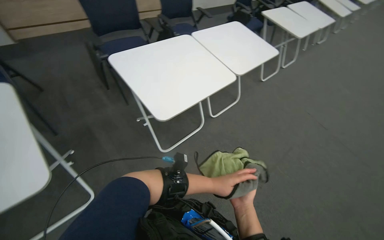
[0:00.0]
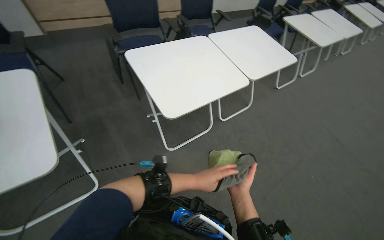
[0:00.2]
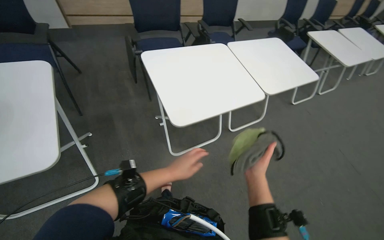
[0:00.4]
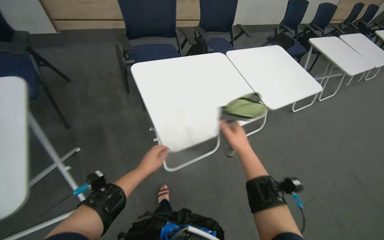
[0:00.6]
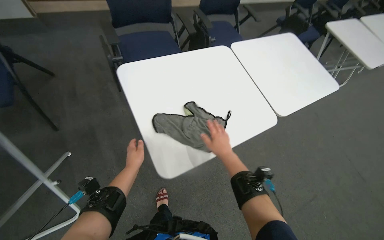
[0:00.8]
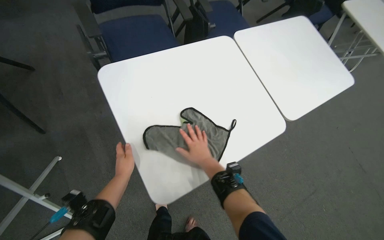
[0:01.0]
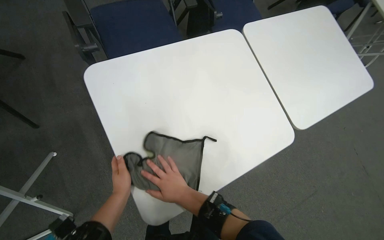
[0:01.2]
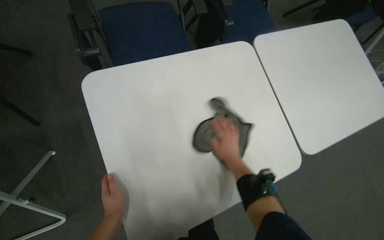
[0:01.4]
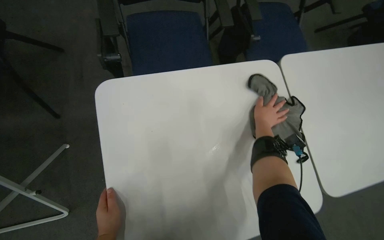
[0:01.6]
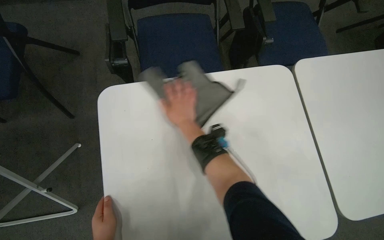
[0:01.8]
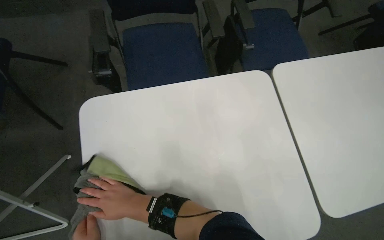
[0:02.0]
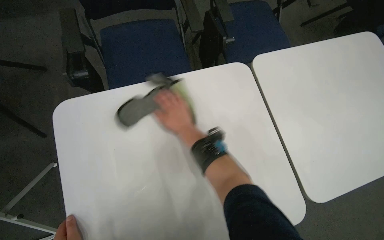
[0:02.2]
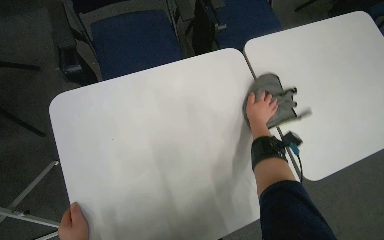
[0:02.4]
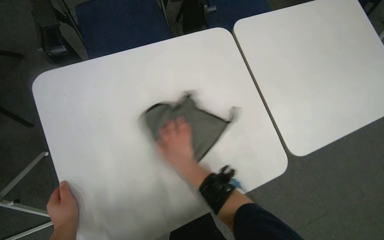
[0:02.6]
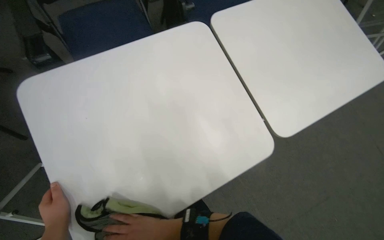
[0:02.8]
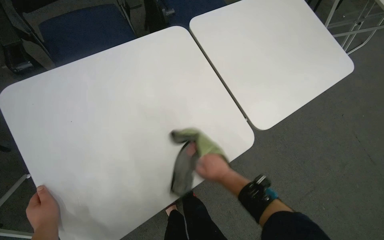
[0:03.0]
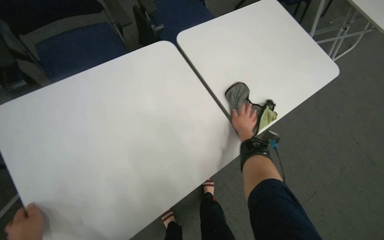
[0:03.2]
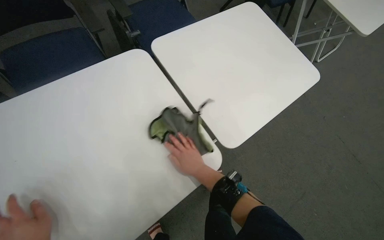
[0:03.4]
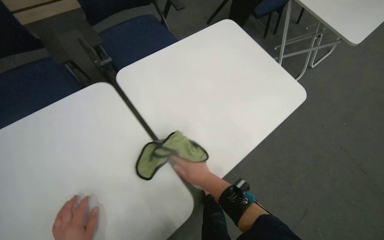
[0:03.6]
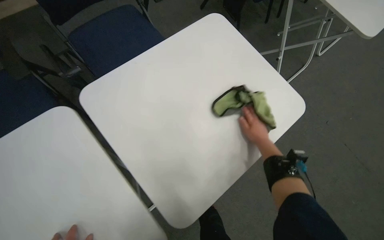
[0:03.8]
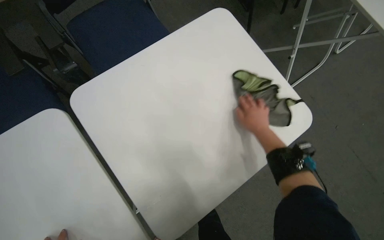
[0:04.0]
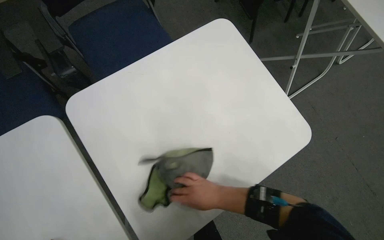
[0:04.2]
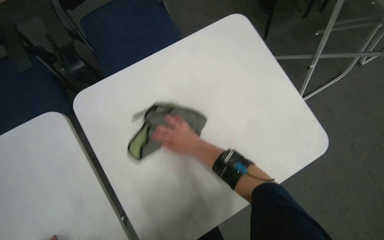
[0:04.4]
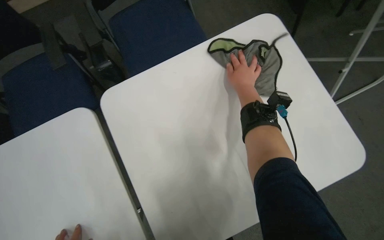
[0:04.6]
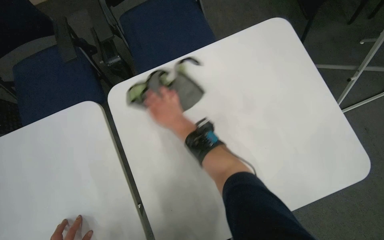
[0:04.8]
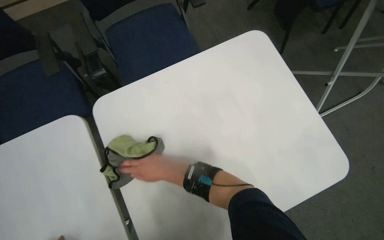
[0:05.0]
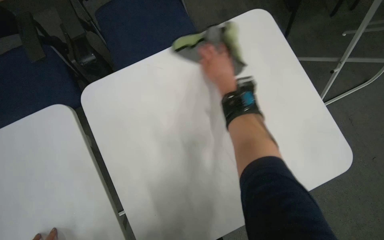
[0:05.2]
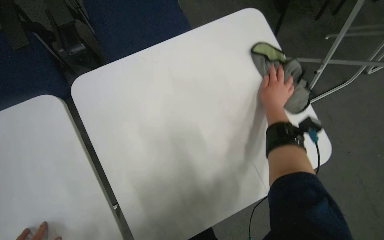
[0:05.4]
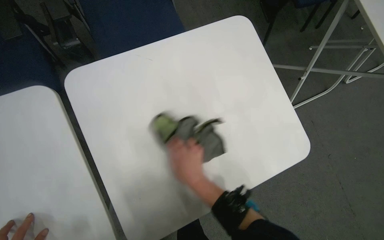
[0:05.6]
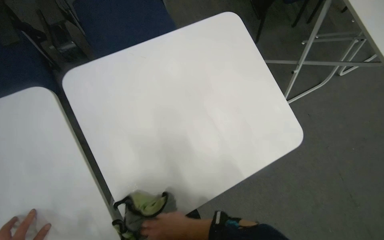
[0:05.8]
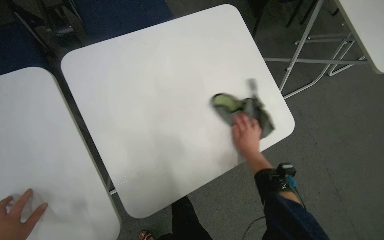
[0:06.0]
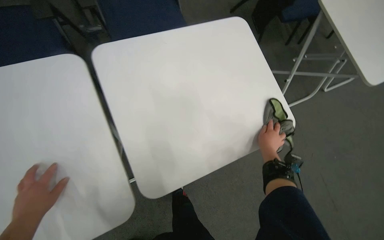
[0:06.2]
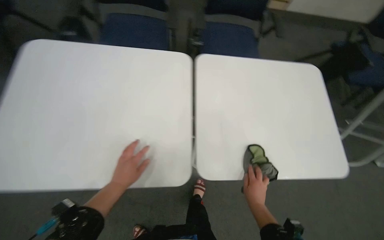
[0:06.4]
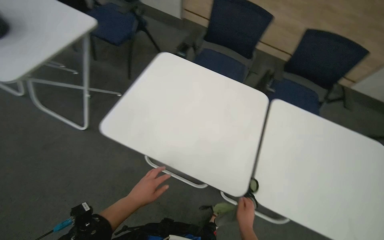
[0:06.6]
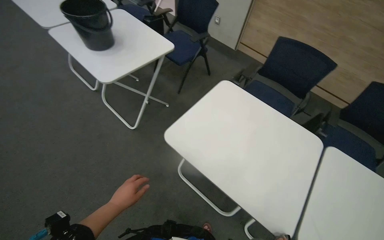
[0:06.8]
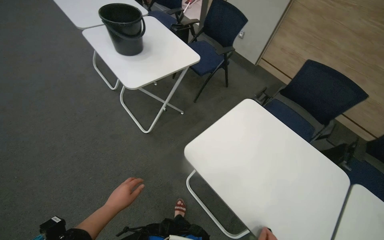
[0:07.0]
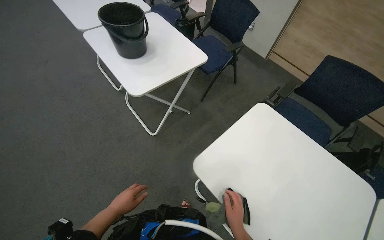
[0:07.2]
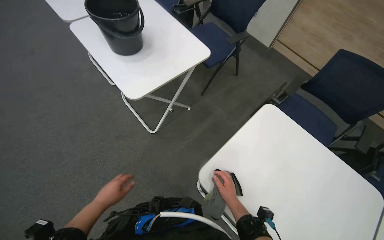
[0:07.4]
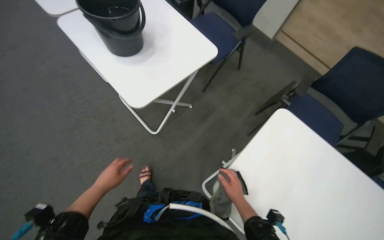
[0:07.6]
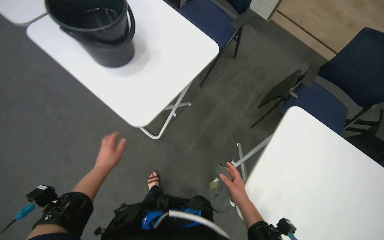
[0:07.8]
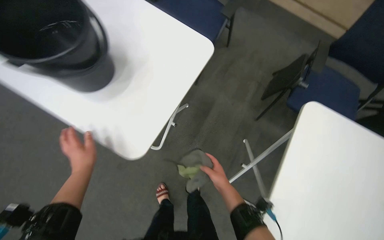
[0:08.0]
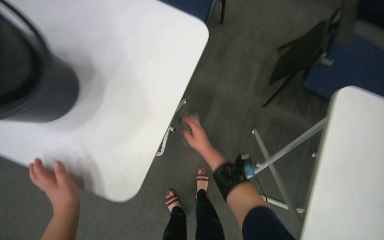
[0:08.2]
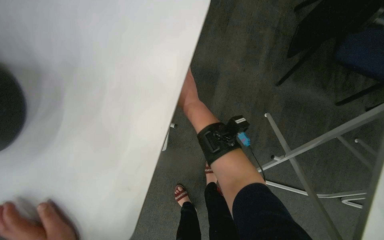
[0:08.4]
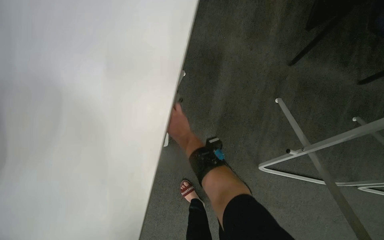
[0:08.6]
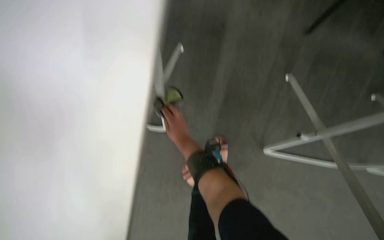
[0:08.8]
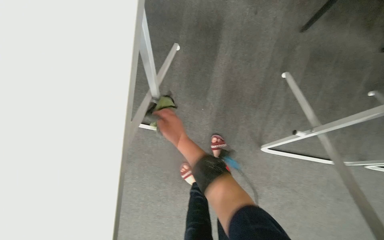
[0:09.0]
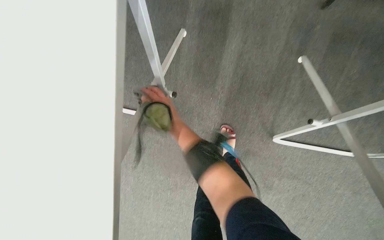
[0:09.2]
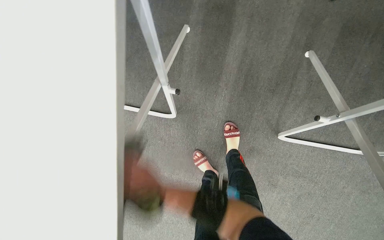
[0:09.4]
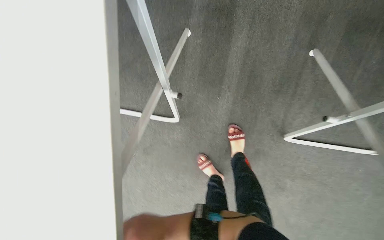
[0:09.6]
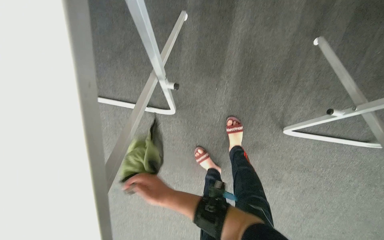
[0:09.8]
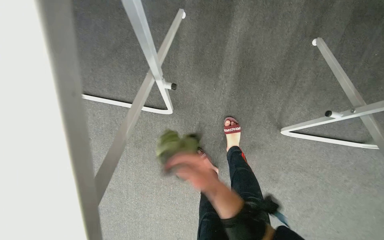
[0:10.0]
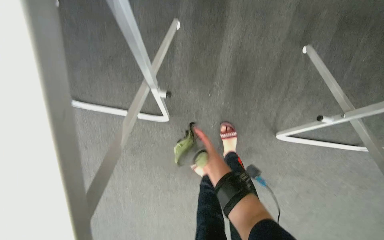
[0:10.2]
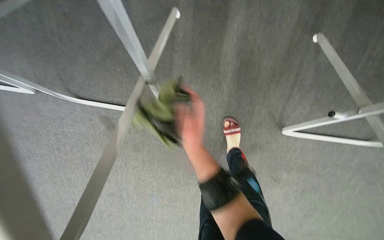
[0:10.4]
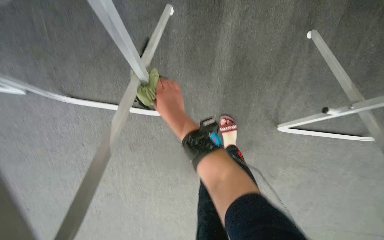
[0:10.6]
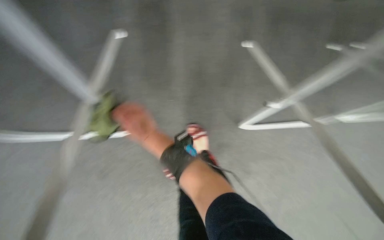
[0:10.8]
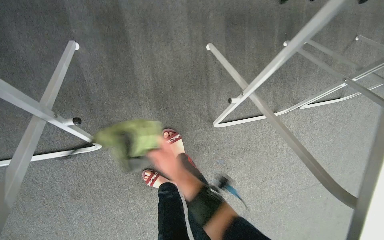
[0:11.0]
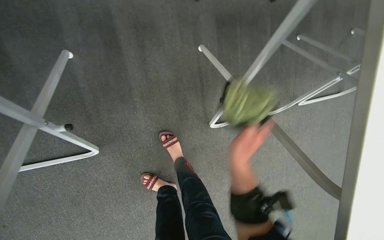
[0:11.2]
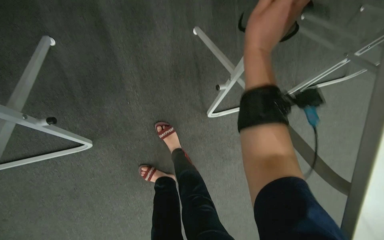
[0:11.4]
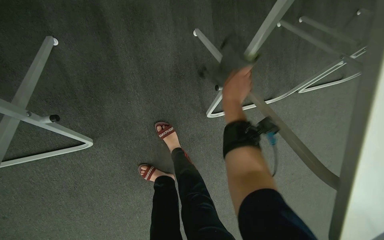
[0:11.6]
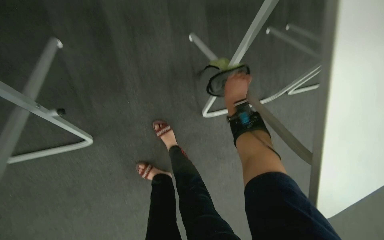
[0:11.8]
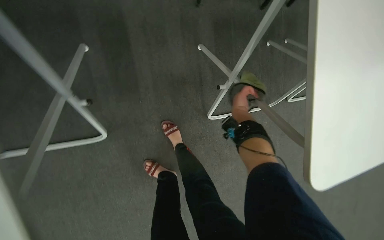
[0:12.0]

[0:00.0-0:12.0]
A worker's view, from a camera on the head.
Job: wiping surfaces.
The whole recording: Wiping conference room tables and chairs. The worker wipes down tables and chairs in the conference room, periodically rinsing the cloth.
0:03.0 to 0:04.4: The head travels roughly 70 cm.
0:04.4 to 0:06.0: The right hand is displaced to the right by approximately 25 cm, and travels up the picture and back again, about 25 cm each way.
0:06.0 to 0:07.6: The wearer moves about 70 cm. The wearer's head swings approximately 70 degrees to the left. The wearer looks some 30 degrees further upward.
0:07.6 to 0:09.0: The wearer moves about 50 cm. The view tips downward by roughly 25 degrees. The scene rotates counterclockwise by about 35 degrees.

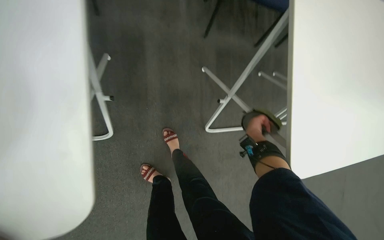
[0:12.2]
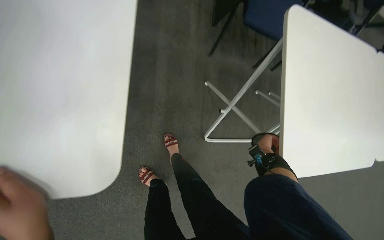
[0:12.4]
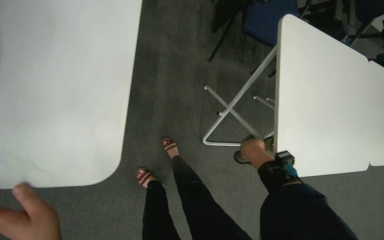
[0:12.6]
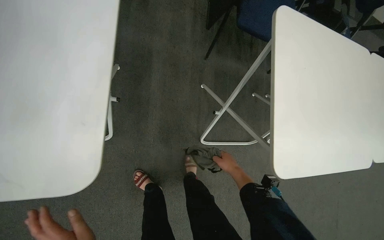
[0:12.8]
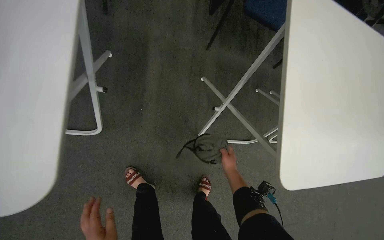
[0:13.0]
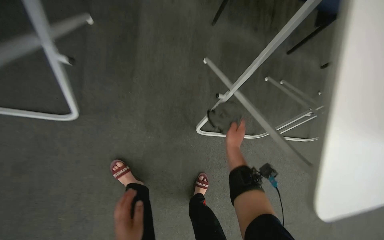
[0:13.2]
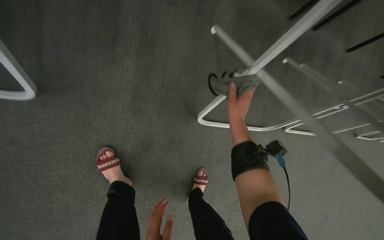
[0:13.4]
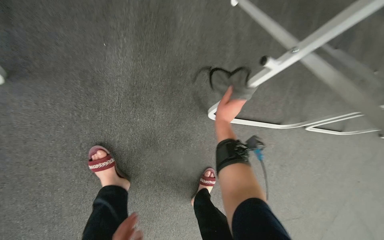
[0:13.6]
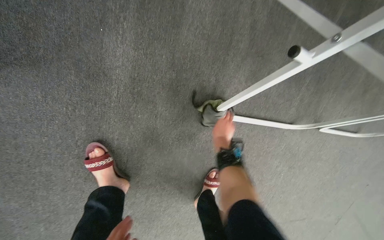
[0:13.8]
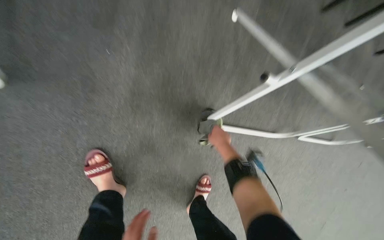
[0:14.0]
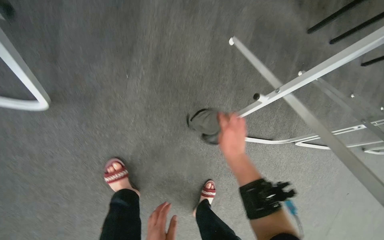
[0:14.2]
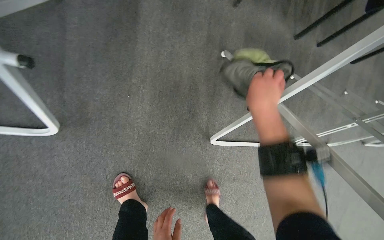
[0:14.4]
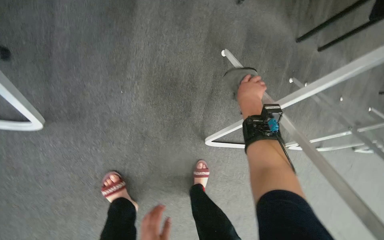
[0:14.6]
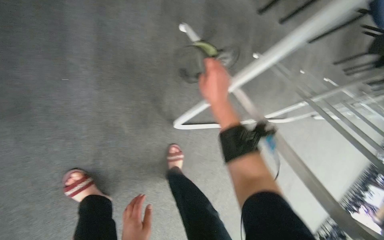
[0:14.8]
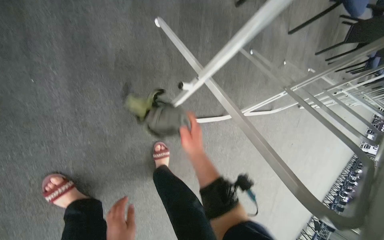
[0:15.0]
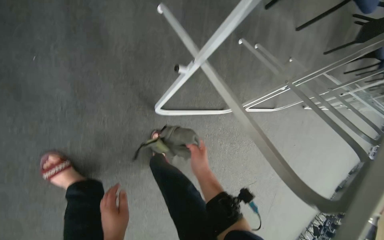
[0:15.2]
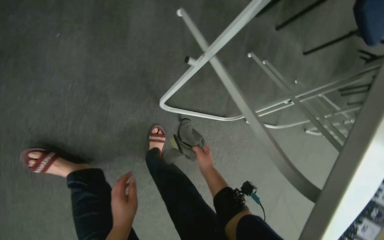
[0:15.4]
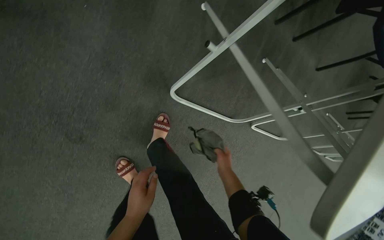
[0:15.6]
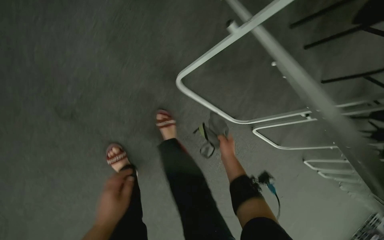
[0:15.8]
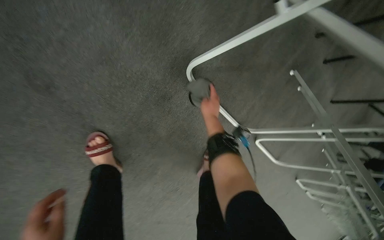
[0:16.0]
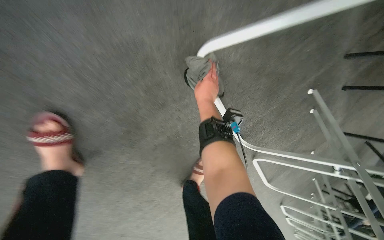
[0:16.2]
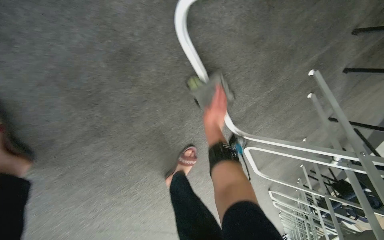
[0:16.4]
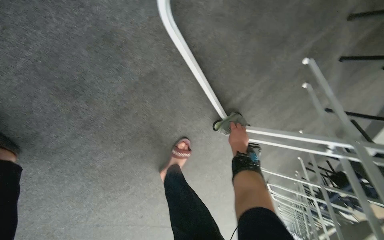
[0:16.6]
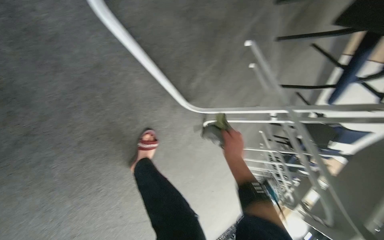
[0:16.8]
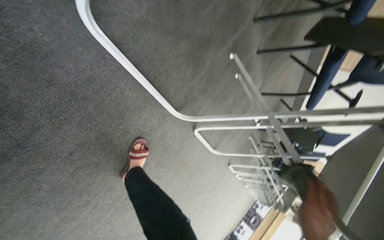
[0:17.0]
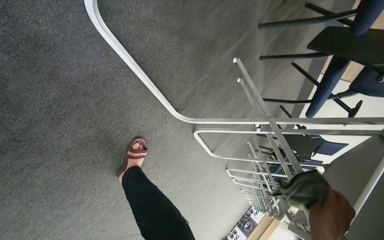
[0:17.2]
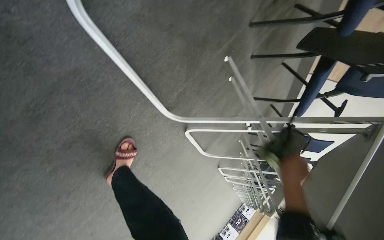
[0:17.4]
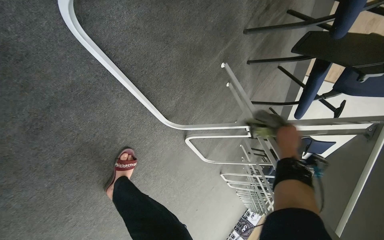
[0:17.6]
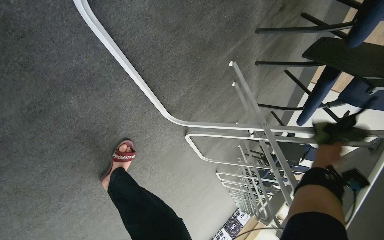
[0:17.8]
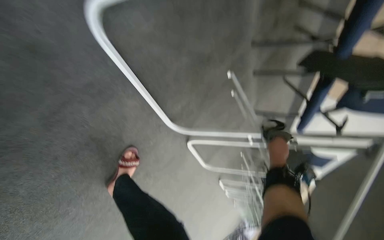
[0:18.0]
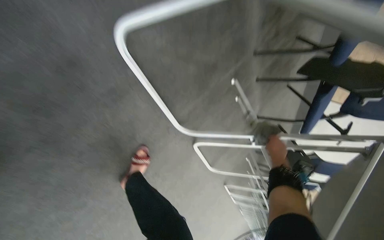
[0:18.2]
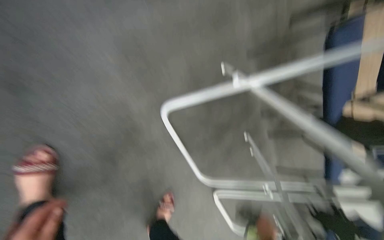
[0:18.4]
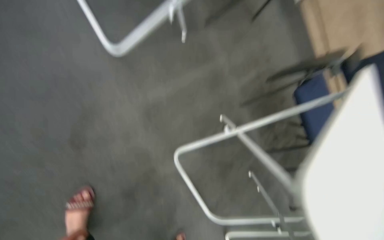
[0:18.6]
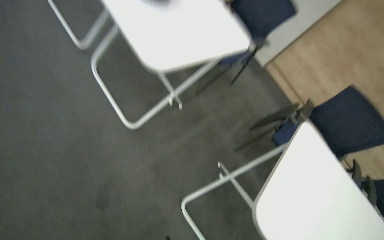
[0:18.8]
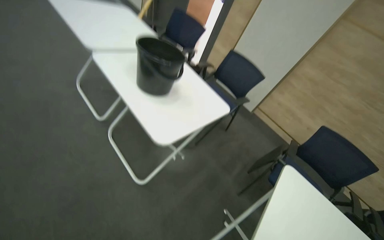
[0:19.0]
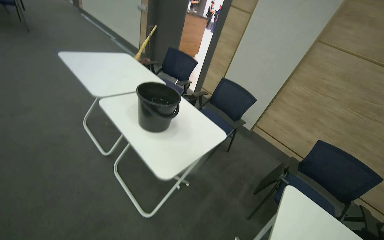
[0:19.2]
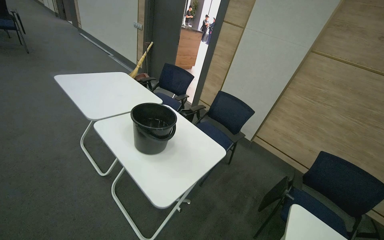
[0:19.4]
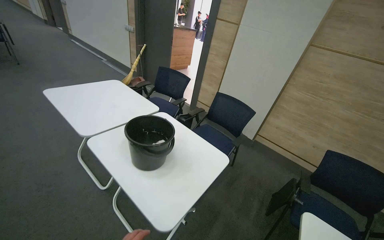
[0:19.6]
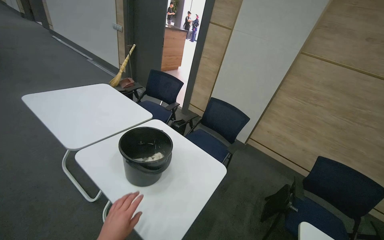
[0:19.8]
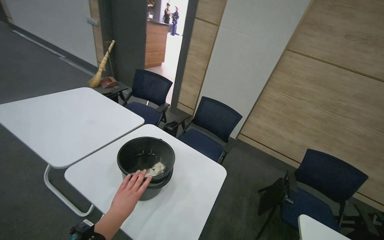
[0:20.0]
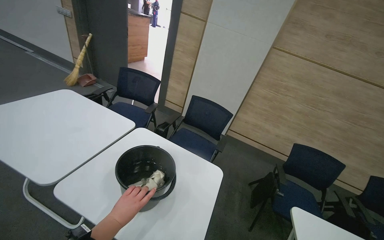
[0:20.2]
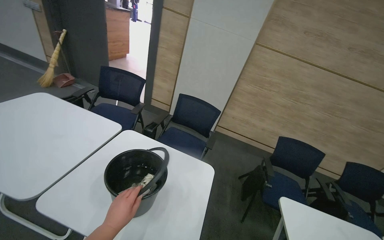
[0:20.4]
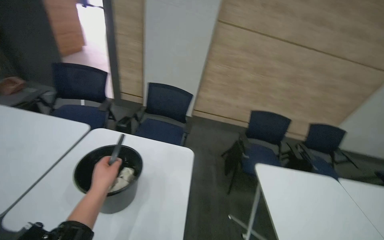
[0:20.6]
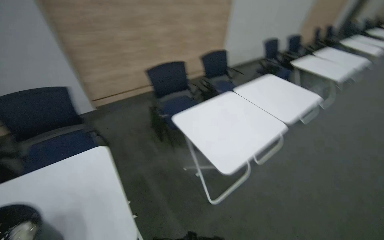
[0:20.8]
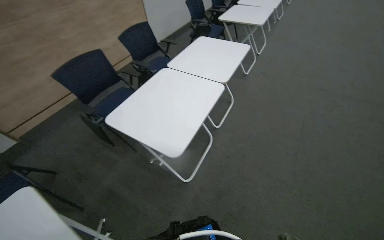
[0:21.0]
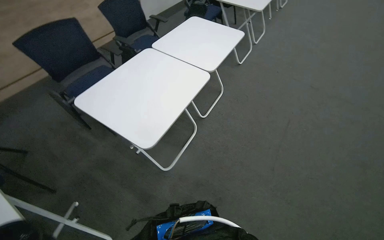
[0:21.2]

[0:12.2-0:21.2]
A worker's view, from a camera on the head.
Job: wiping surfaces.
The whole recording: Wiping conference room tables and chairs. The worker wipes down tables and chairs in the conference room, periodically rinsing the cloth.
0:12.2 to 0:13.8: The camera is carried about 50 cm.
0:13.8 to 0:15.2: The right hand moves nearer to the camera, about 25 cm.
0:15.2 to 0:16.6: The camera is carried some 50 cm. The scene turns approximately 40 degrees clockwise in the picture.
0:16.6 to 0:18.2: The right hand travels to the right by about 30 cm.
0:18.2 to 0:19.8: The camera is carried about 90 cm. The wearer looks some 80 degrees further upward. The scene rotates counterclockwise by about 30 degrees.
0:19.8 to 0:21.2: The head rotates approximately 95 degrees to the right. The wearer looks approximately 40 degrees further downward.
